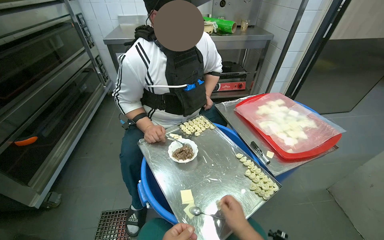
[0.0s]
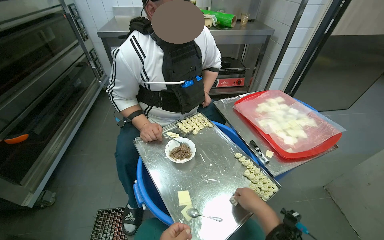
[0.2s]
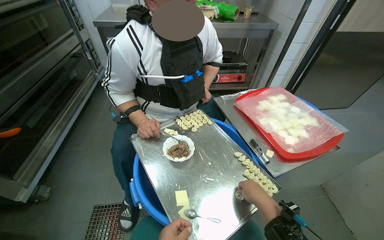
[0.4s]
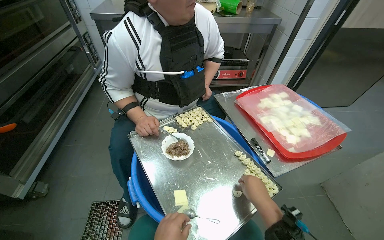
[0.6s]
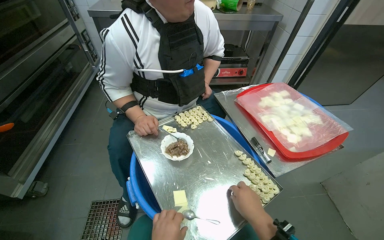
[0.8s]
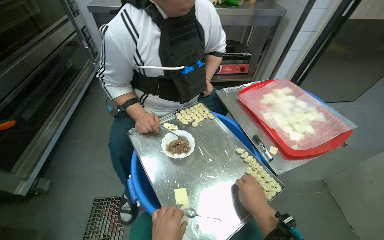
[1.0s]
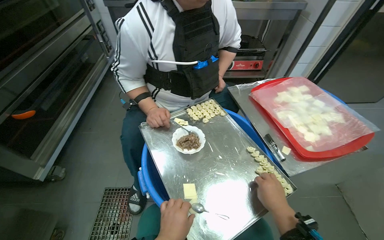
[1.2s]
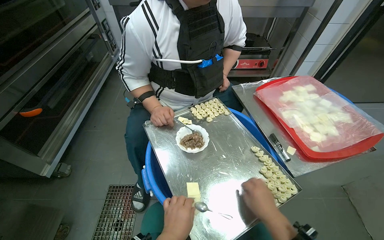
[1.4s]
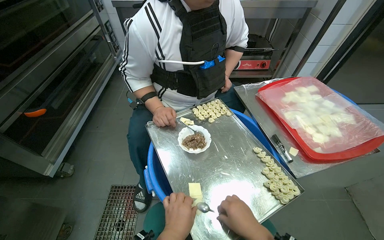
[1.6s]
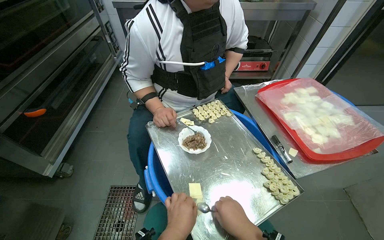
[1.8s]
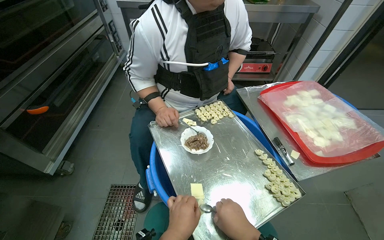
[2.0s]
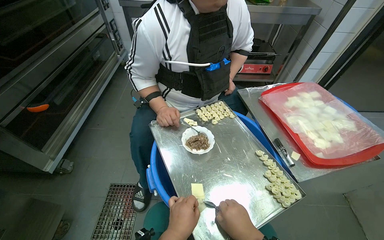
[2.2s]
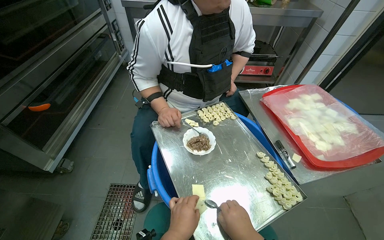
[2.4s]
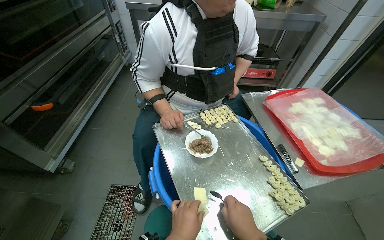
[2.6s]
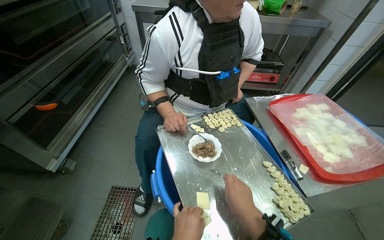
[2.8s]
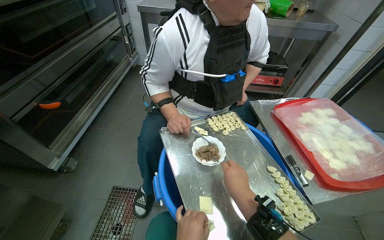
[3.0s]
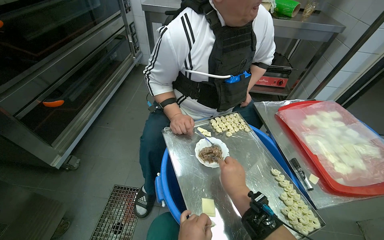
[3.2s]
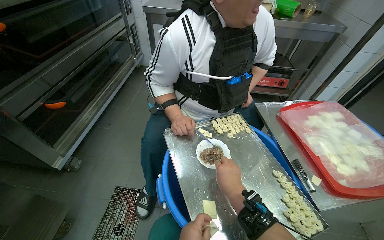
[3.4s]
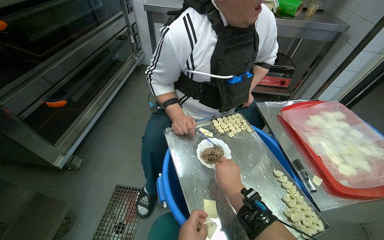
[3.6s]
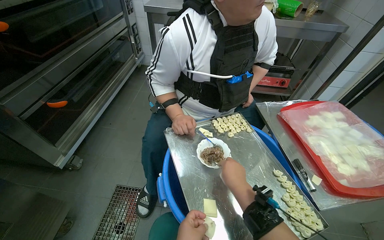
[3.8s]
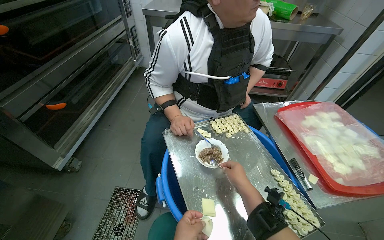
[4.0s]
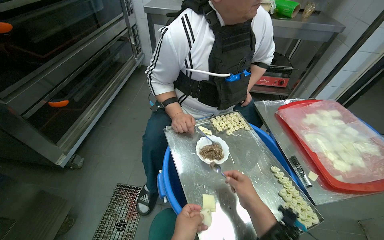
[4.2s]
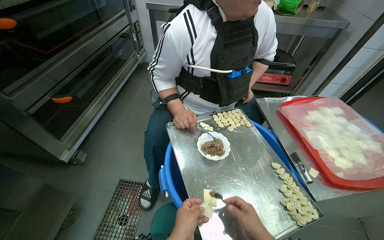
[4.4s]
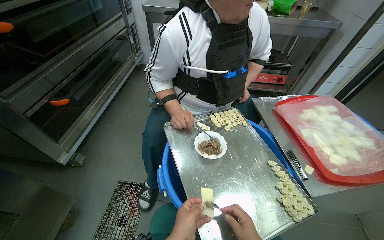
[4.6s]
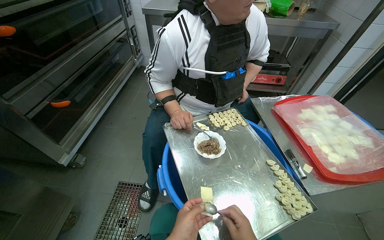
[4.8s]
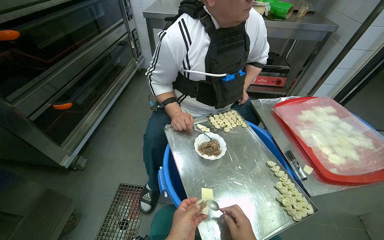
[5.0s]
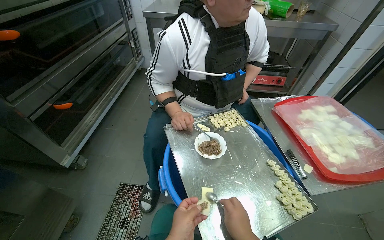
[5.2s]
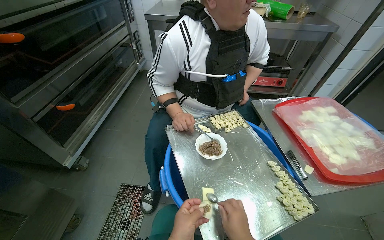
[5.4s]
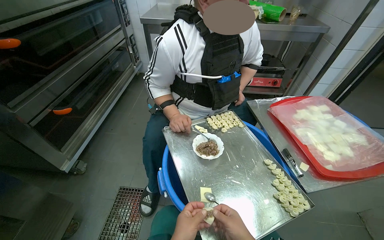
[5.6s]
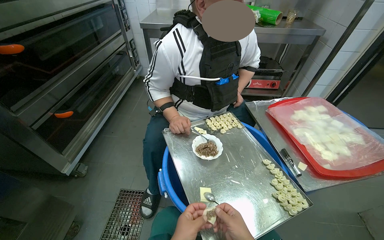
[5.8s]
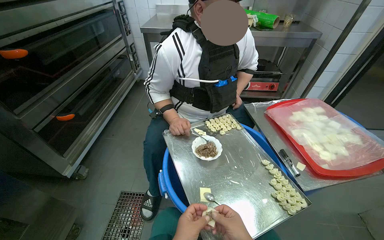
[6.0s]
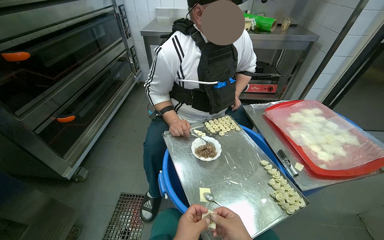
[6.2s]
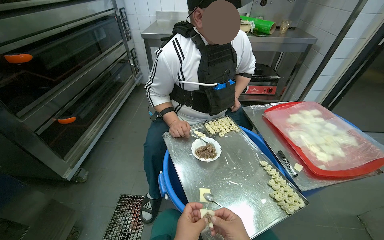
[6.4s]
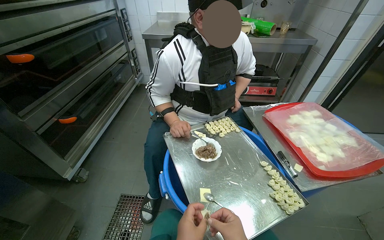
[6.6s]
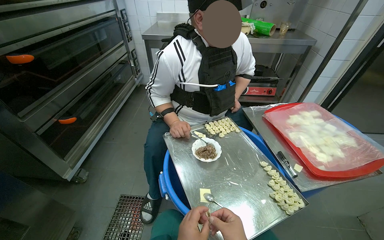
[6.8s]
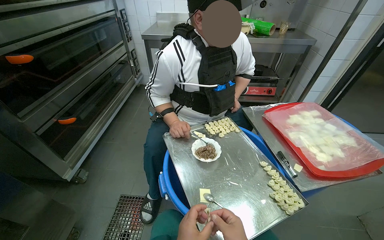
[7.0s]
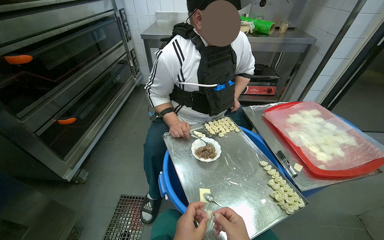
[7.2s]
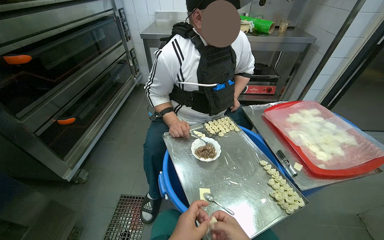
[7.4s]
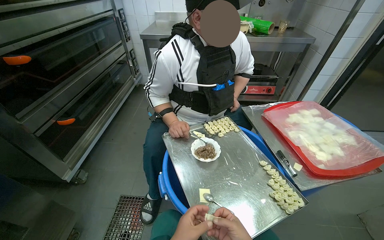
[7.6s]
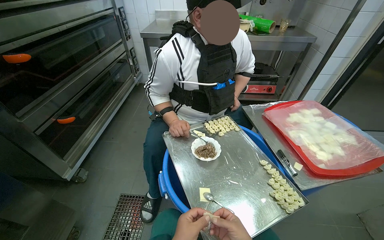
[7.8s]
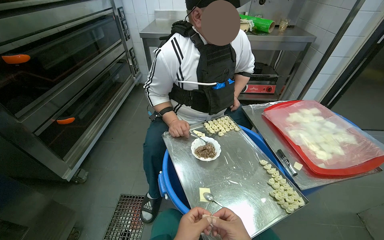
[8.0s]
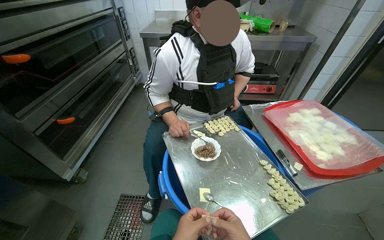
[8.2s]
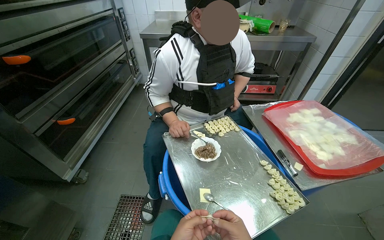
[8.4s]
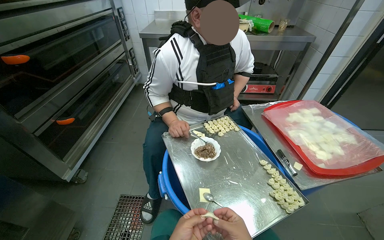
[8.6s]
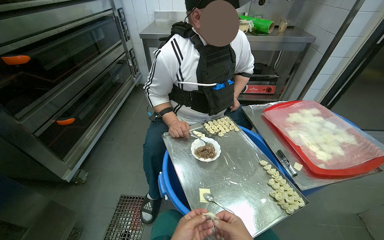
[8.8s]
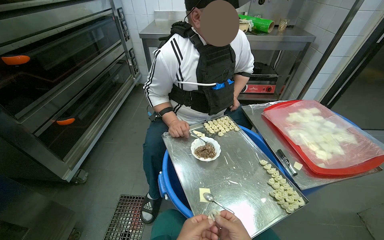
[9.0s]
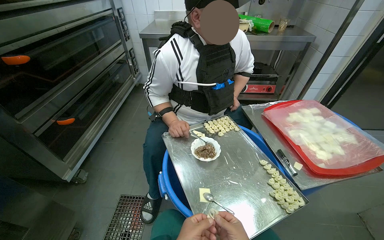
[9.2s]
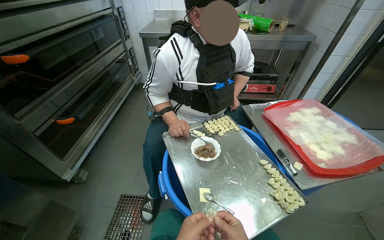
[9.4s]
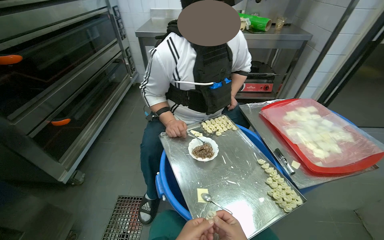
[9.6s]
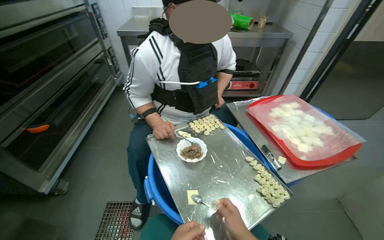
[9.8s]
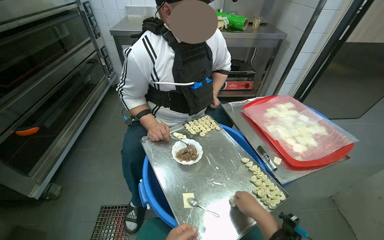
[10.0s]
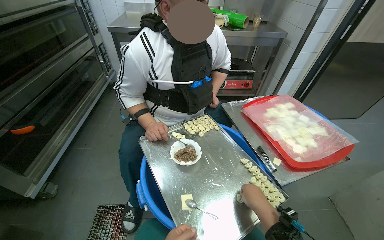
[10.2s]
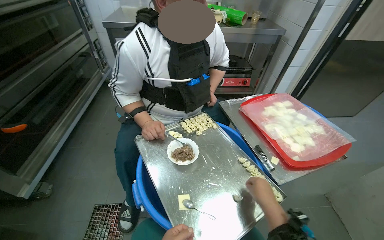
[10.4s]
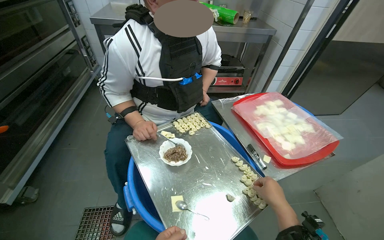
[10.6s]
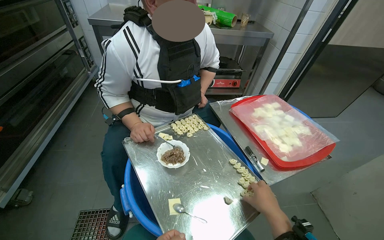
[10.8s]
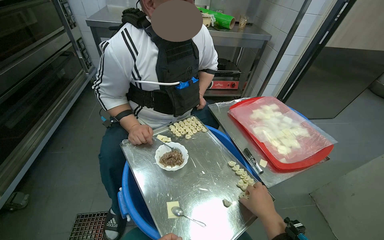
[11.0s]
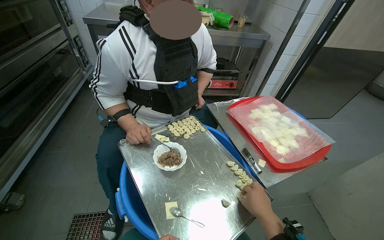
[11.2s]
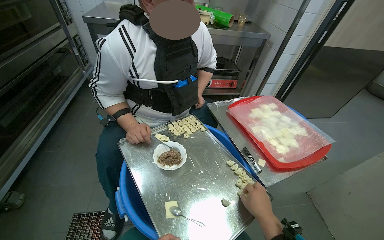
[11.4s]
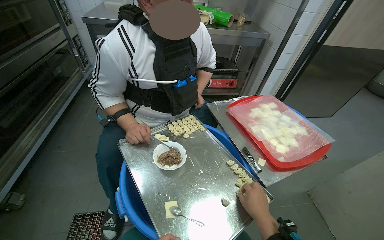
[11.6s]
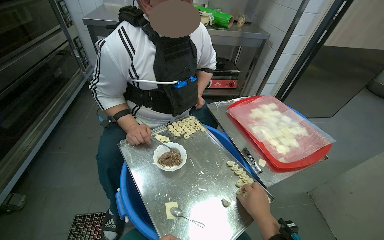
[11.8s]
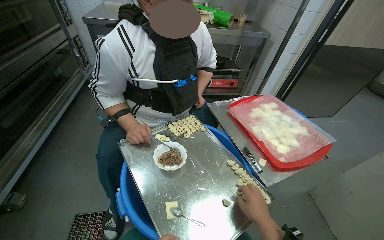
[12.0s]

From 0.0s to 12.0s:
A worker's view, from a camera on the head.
Job: preparing food.
The whole recording: Preparing dumplings with filling. The worker continues to prepare dumplings by adding filling to dough pieces and shaping them.
From 3.0s to 4.4s: The right hand heads down the picture, covering roughly 10 cm.

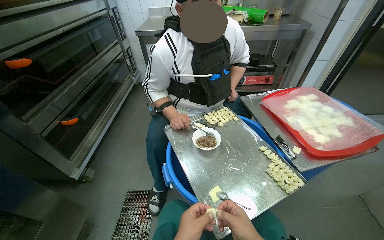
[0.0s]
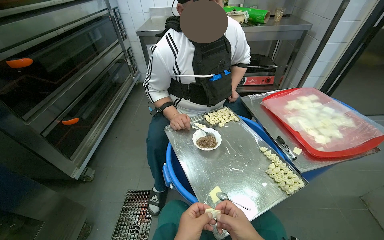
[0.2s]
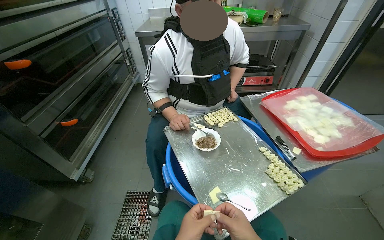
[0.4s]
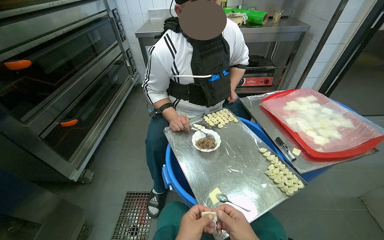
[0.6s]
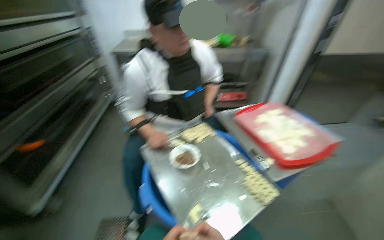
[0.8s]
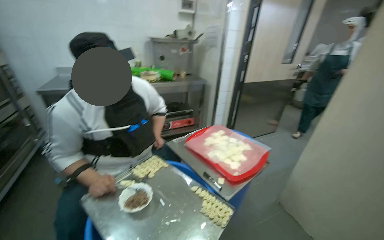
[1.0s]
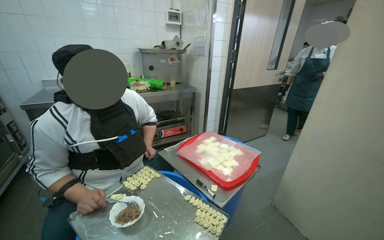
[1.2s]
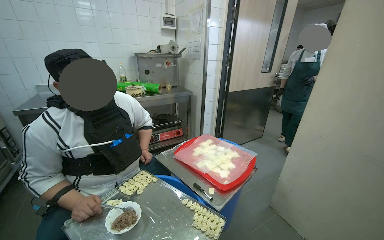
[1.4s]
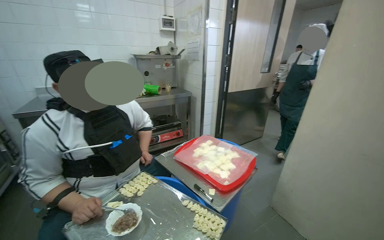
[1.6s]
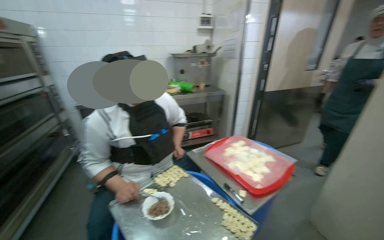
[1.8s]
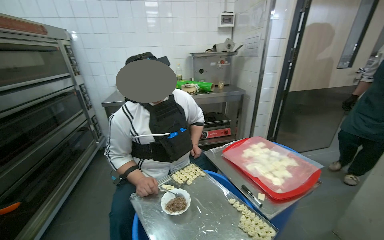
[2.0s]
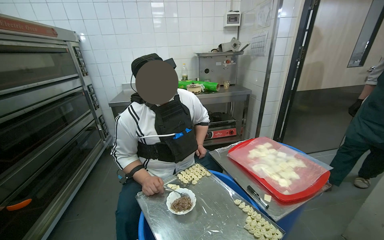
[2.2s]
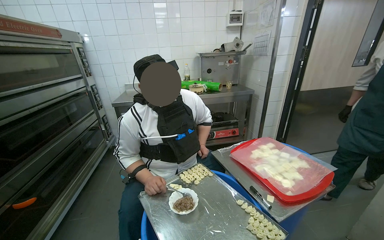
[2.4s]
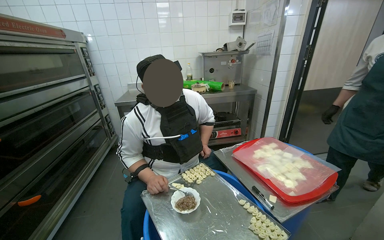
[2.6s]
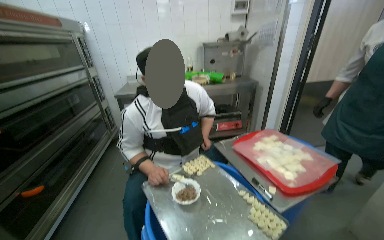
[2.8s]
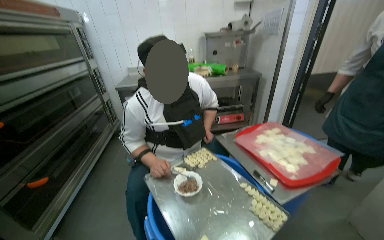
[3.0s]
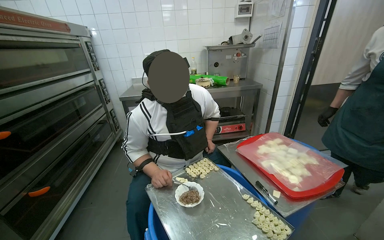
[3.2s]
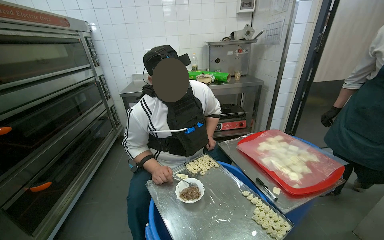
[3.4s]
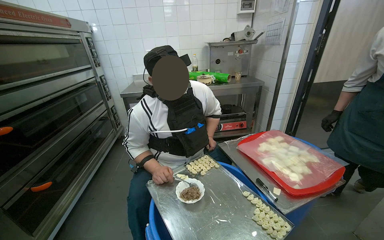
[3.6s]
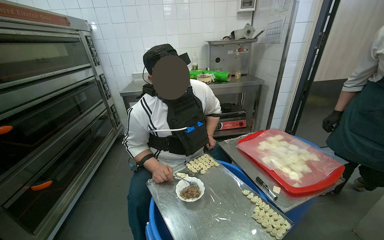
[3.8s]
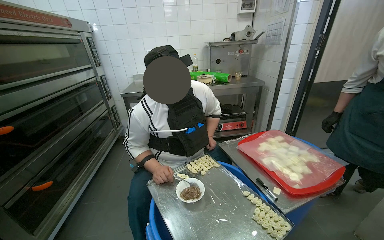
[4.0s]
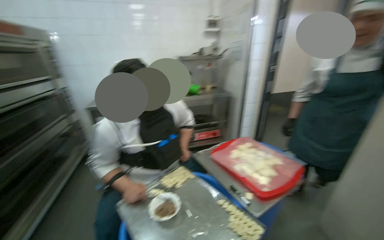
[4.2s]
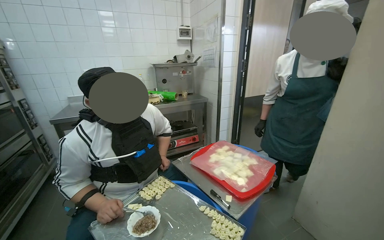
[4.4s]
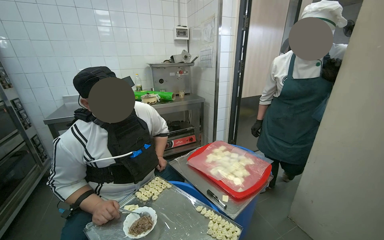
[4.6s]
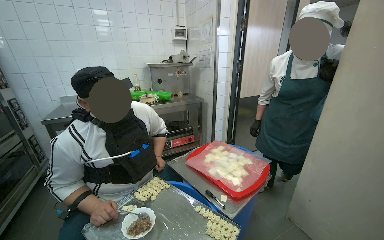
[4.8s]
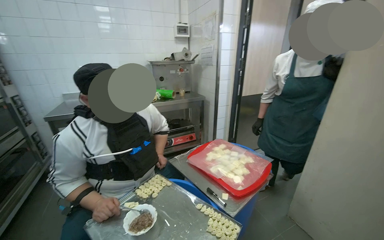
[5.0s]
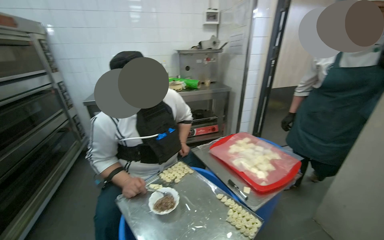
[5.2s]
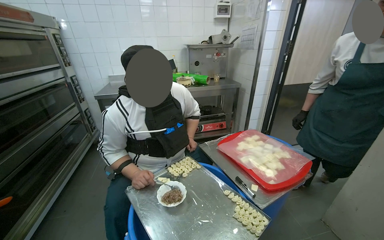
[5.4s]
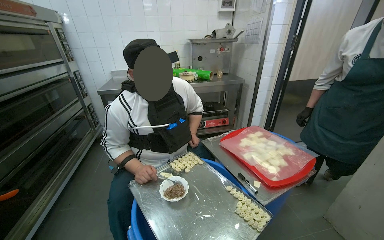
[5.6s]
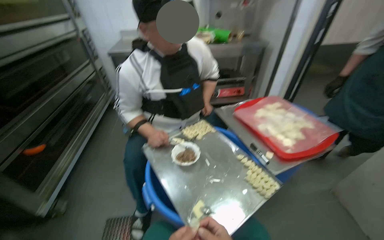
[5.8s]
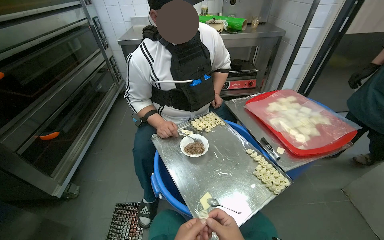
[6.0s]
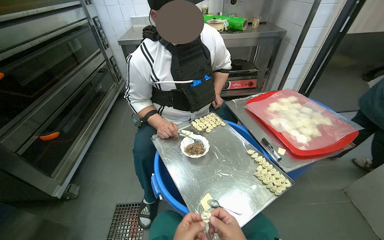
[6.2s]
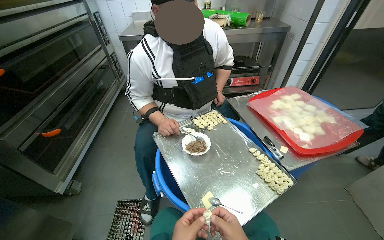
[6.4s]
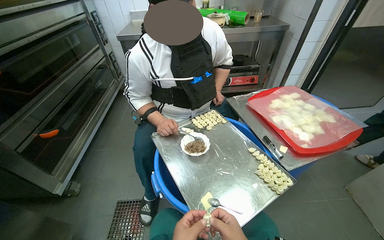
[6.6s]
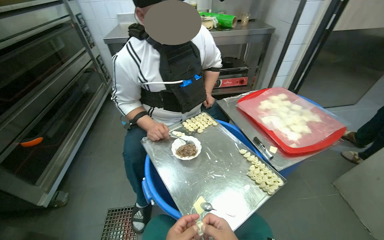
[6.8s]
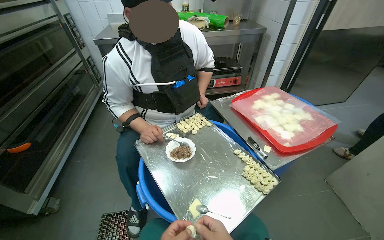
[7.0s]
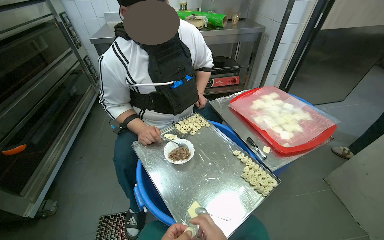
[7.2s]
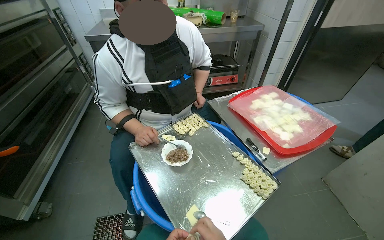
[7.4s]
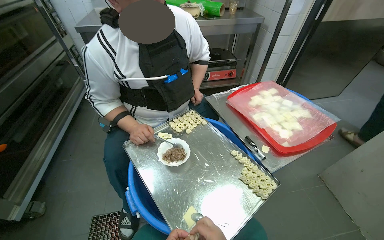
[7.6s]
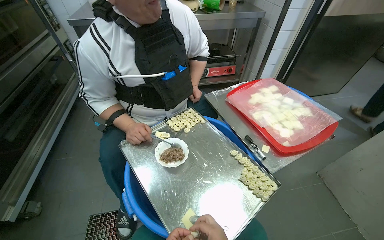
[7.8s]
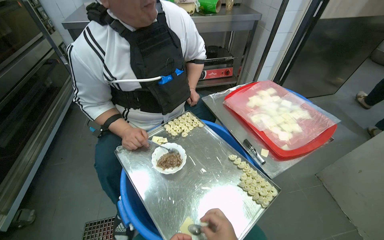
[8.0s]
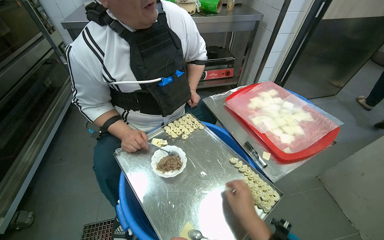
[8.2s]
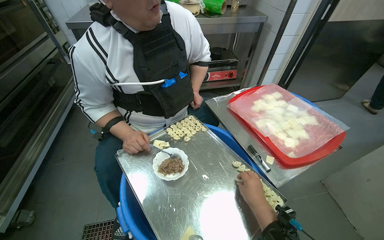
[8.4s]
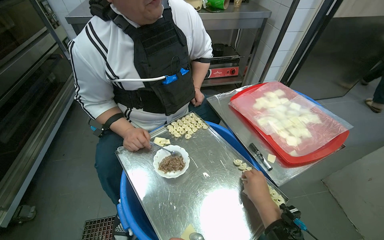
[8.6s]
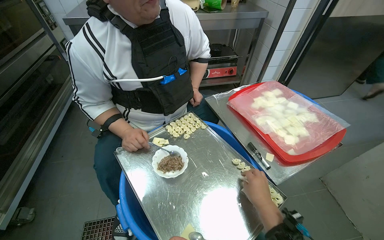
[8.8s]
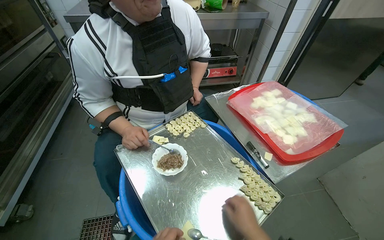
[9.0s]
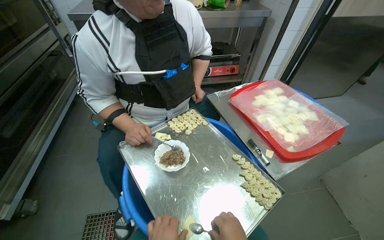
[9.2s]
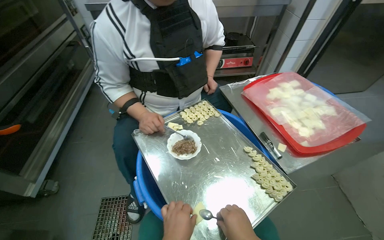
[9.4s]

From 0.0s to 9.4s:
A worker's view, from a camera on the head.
Job: preparing food.
The whole recording: Preparing dumplings with filling. The worker continues to prepare dumplings by adding filling to dough pieces and shaping them.
From 0.0s to 1.6s: The wearer looks roughly 30 degrees further to the right. The camera pitches upward, by roughly 20 degrees.
From 1.6s to 3.2s: The camera is aimed approximately 20 degrees further to the left.
From 3.2s to 4.8s: The camera sweeps to the right, by approximately 20 degrees.
From 4.8s to 6.2s: The head turns to the left by about 20 degrees. The view tips downward by approximately 20 degrees.
